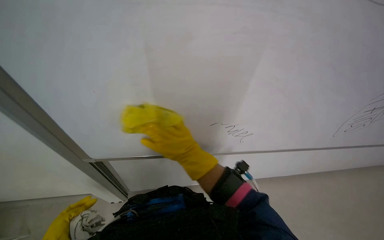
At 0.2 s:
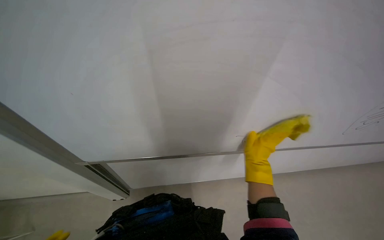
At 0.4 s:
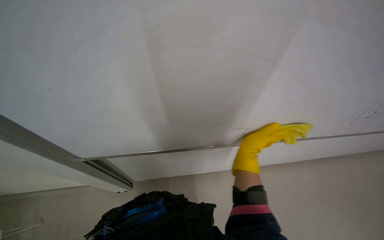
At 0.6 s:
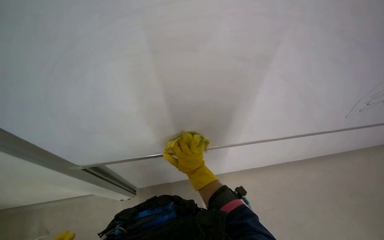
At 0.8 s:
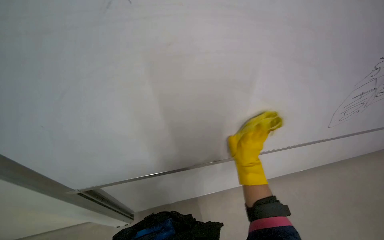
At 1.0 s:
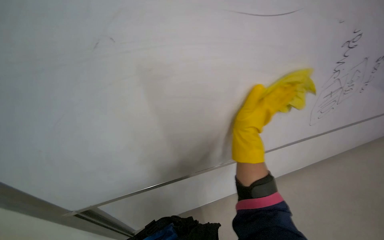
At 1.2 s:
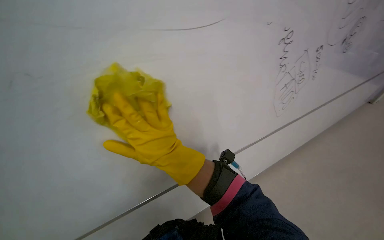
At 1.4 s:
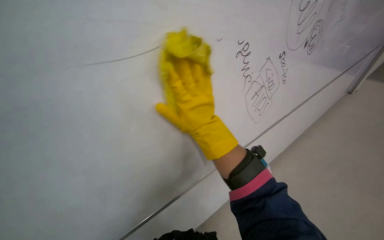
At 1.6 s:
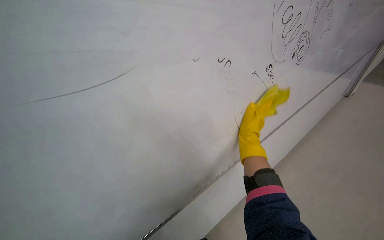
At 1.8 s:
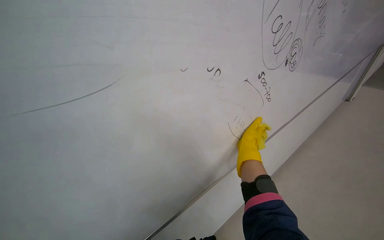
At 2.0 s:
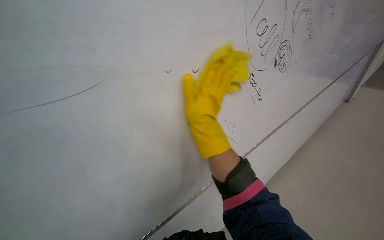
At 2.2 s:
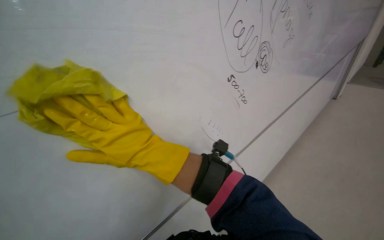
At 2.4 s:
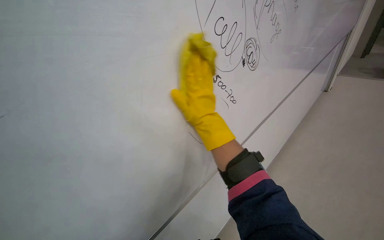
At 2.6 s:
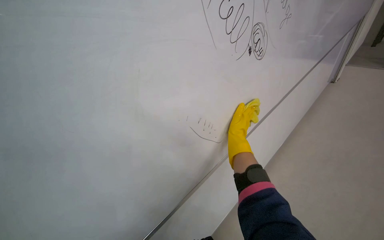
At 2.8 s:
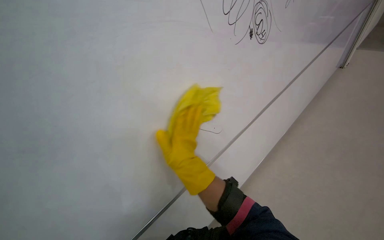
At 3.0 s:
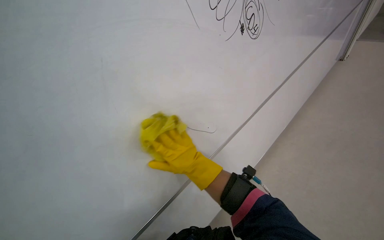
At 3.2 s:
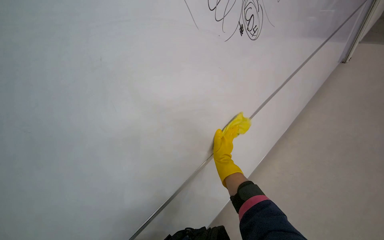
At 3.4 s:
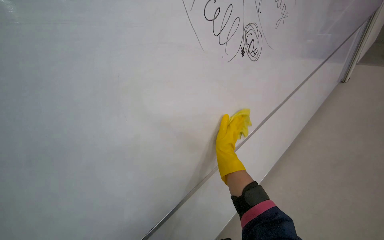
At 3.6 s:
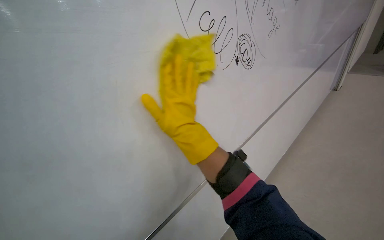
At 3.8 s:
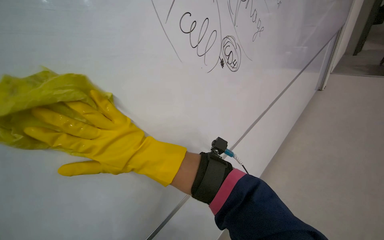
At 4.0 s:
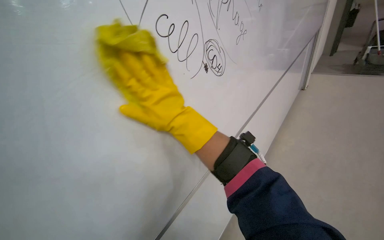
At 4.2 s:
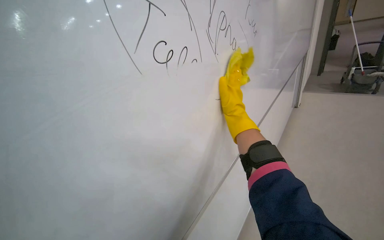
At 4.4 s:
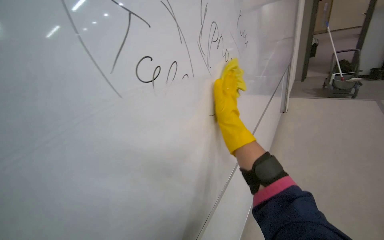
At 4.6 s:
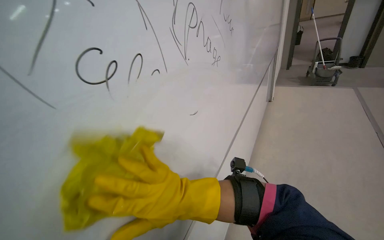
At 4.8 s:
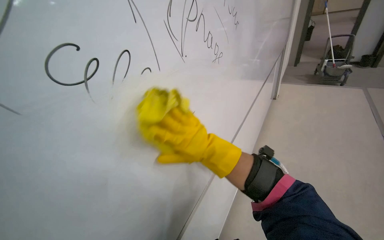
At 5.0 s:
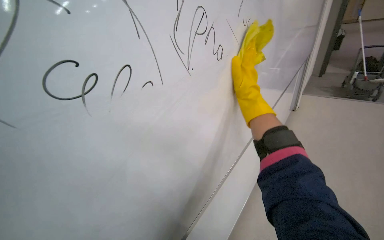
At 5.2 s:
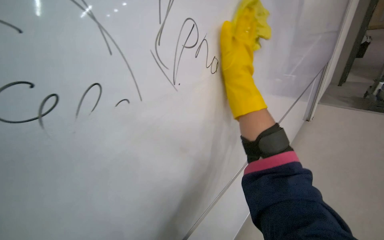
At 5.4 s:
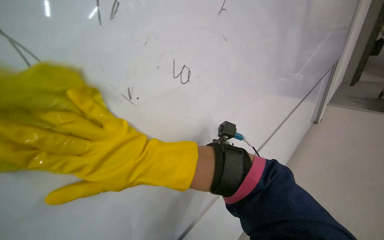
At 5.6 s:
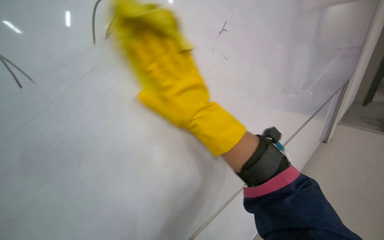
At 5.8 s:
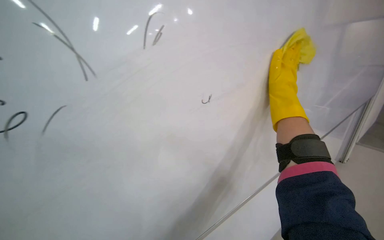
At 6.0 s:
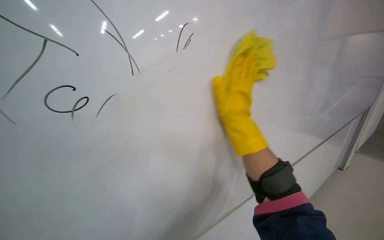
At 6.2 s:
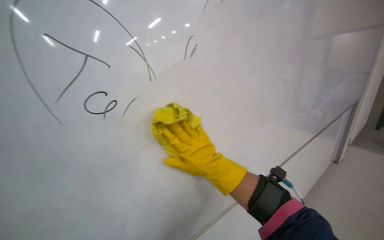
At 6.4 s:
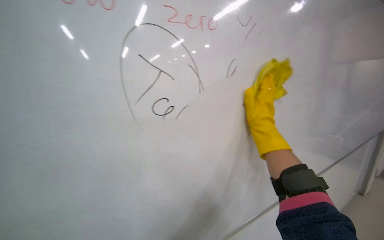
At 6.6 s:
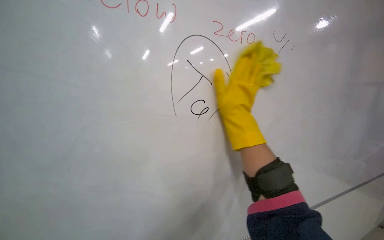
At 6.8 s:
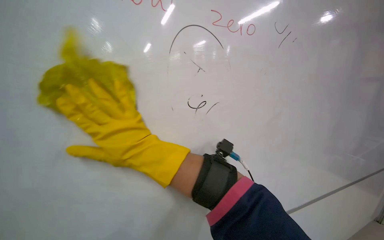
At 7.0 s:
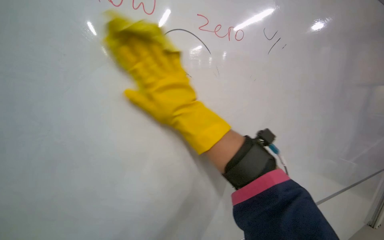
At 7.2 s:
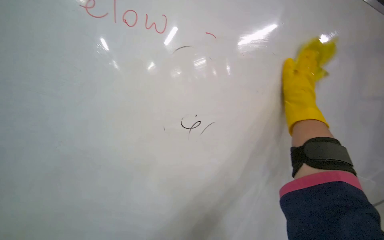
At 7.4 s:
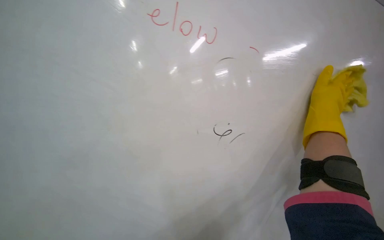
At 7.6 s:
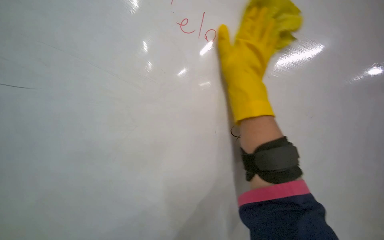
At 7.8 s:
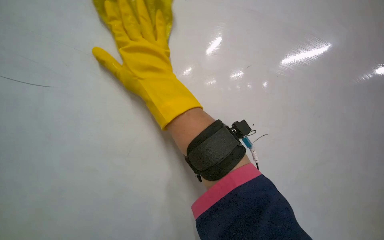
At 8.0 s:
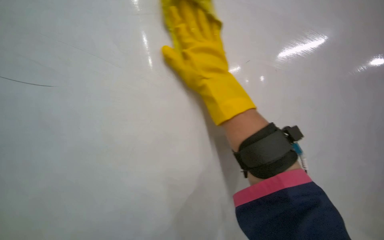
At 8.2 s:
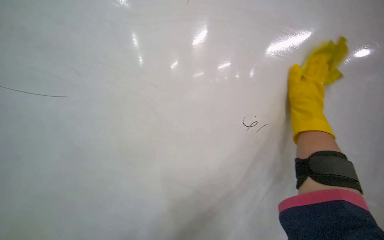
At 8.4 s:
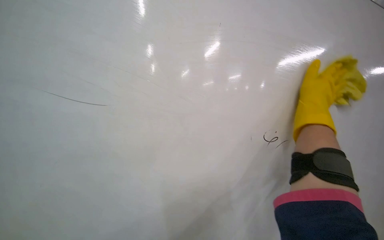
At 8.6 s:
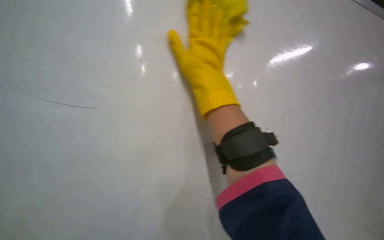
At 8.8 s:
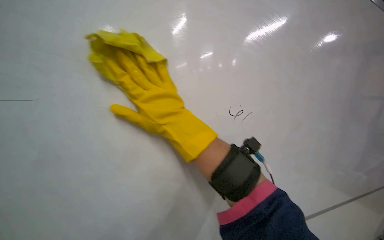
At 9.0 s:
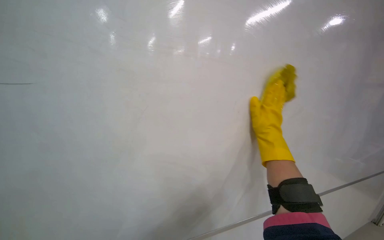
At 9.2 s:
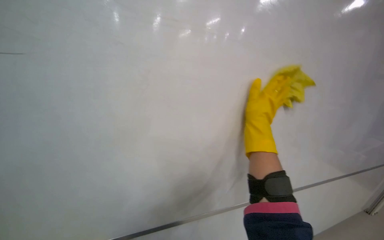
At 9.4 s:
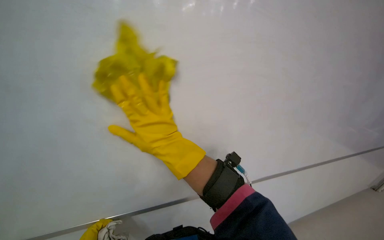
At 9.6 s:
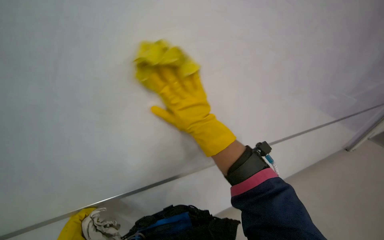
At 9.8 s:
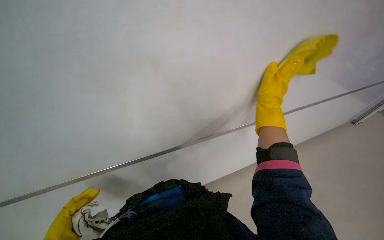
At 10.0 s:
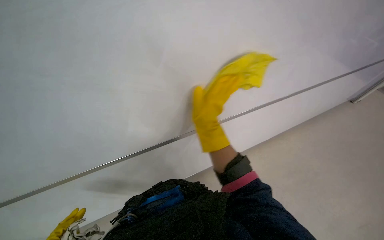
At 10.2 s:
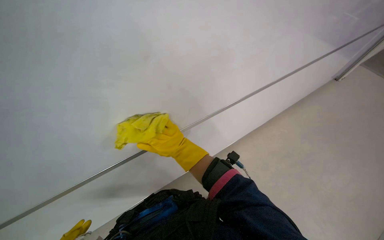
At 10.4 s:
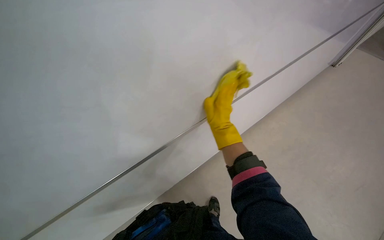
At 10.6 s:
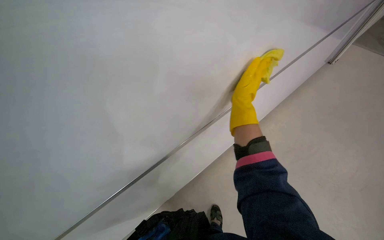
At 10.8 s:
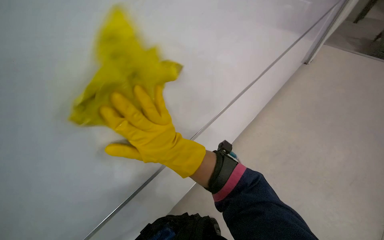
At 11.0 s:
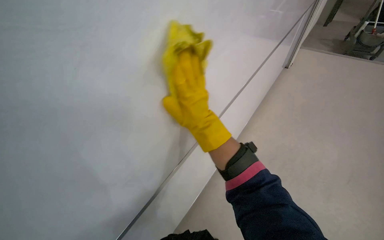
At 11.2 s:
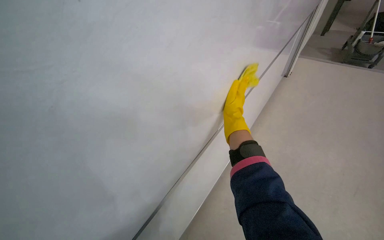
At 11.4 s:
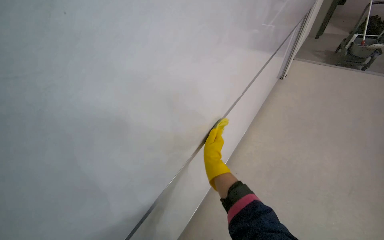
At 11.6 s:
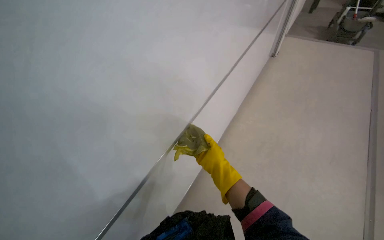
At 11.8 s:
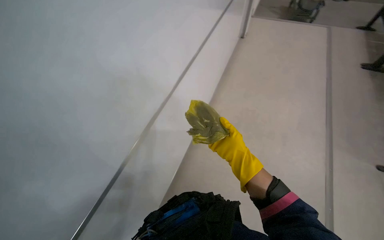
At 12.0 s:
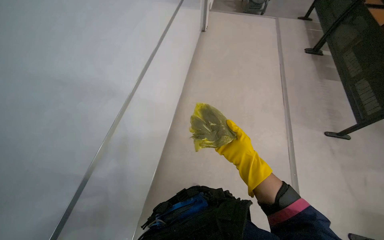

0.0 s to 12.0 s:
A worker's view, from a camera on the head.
Job: wiping surfaces.
The whole recording: Wiping whiteboard. The worker wipes the large white whiteboard surface with a cloth.
0.0 to 1.6 s: The right hand moves left and right over roughly 30 cm, changing direction 2 times.
1.6 to 3.0 s: The right hand swings left and right, roughly 30 cm each way, with 2 reversals.
3.0 to 4.4 s: The view tilts approximately 20 degrees upward. The right hand swings left and right, some 30 cm each way, with 2 reversals.
4.4 to 6.0 s: The wearer looks approximately 25 degrees further to the left. The right hand moves left and right over roughly 40 cm, changing direction 4 times.
6.0 to 7.6 s: The view pans to the left by approximately 20 degrees. The wearer looks about 15 degrees further upward. The right hand goes left and right, about 50 cm each way, reversing 2 times.
7.6 to 9.0 s: The right hand moves left and right over about 40 cm, changing direction 2 times.
9.0 to 10.4 s: The camera pitches upward, by approximately 25 degrees.
10.4 to 12.0 s: The right hand travels down the picture by roughly 10 cm.

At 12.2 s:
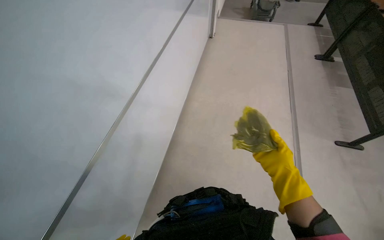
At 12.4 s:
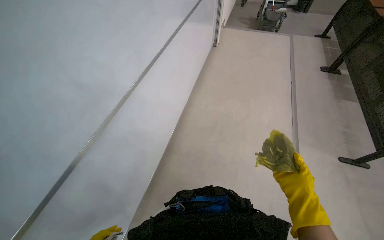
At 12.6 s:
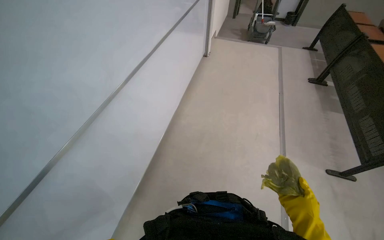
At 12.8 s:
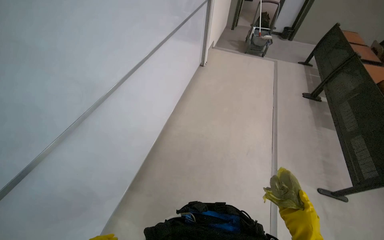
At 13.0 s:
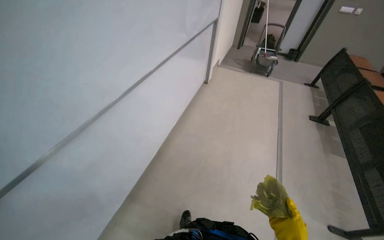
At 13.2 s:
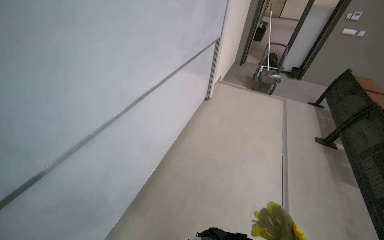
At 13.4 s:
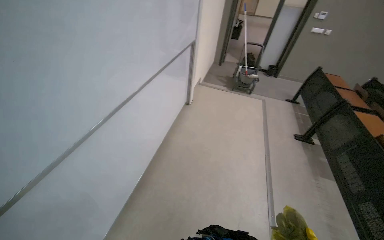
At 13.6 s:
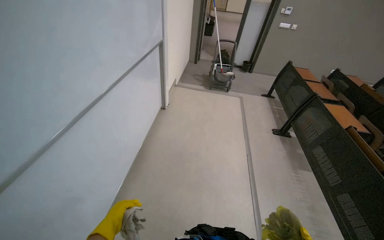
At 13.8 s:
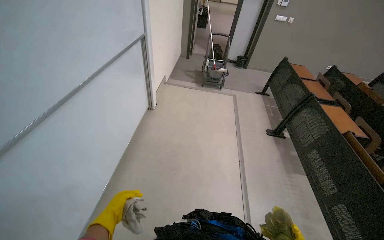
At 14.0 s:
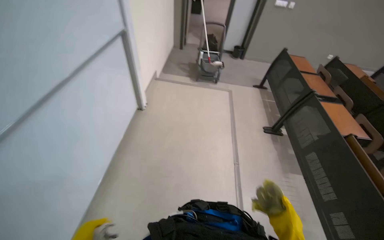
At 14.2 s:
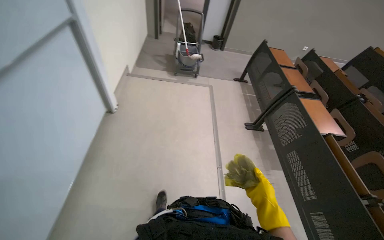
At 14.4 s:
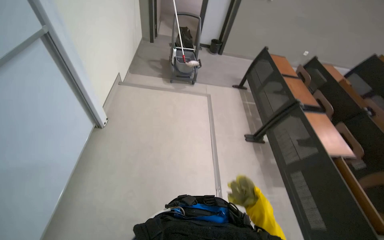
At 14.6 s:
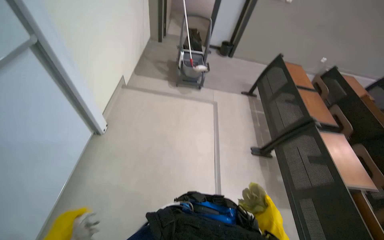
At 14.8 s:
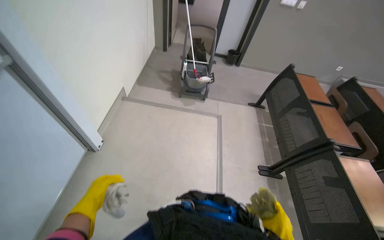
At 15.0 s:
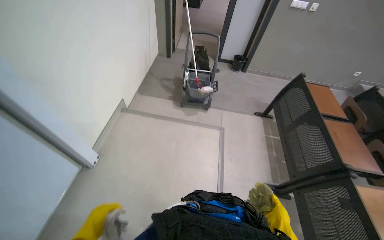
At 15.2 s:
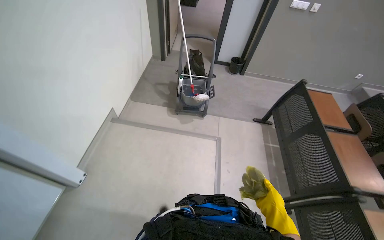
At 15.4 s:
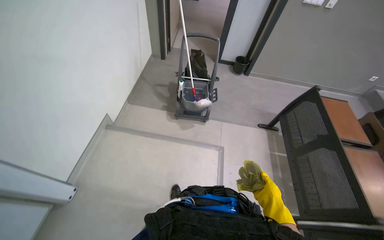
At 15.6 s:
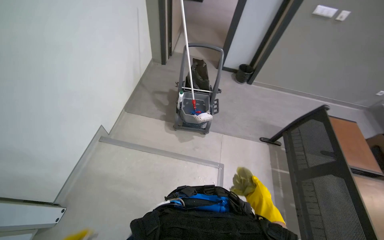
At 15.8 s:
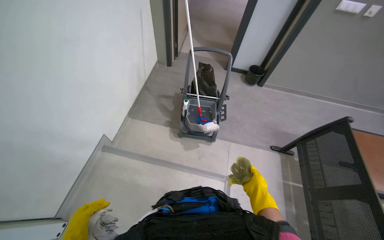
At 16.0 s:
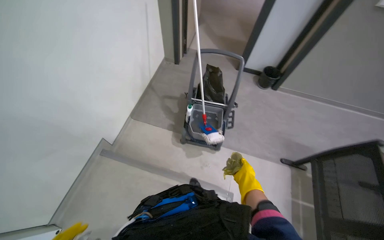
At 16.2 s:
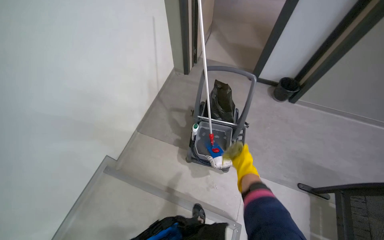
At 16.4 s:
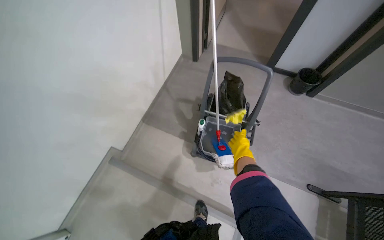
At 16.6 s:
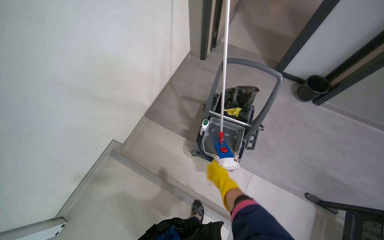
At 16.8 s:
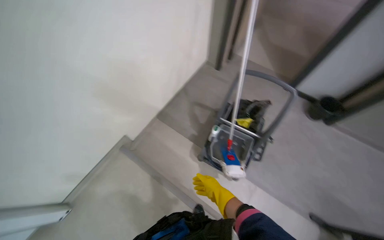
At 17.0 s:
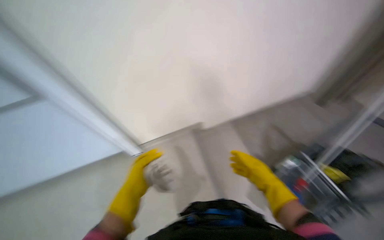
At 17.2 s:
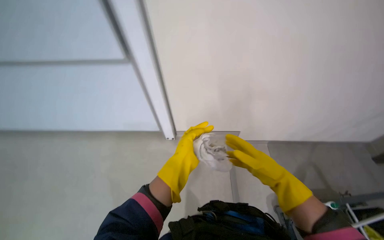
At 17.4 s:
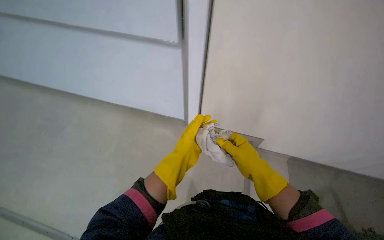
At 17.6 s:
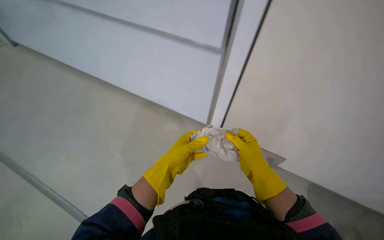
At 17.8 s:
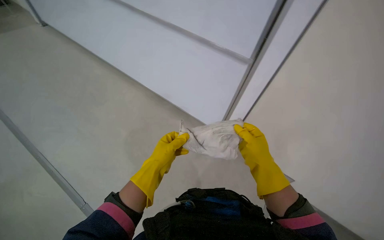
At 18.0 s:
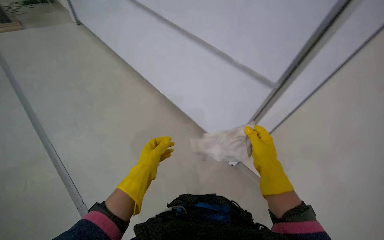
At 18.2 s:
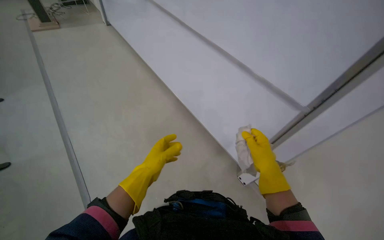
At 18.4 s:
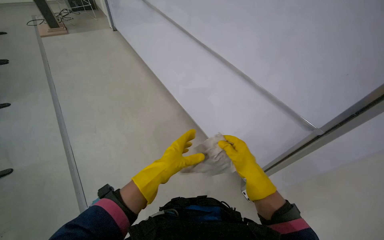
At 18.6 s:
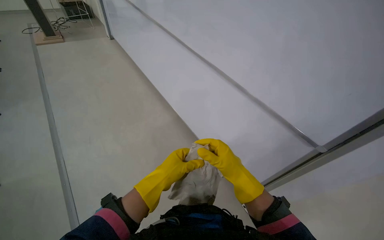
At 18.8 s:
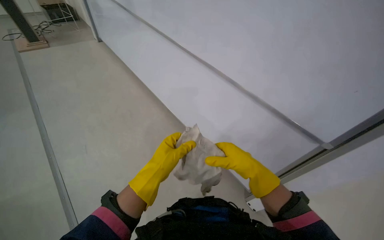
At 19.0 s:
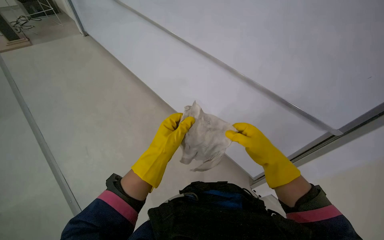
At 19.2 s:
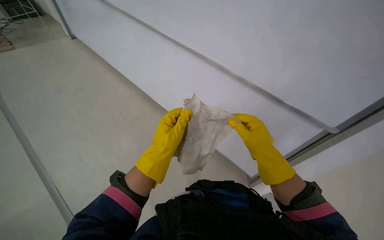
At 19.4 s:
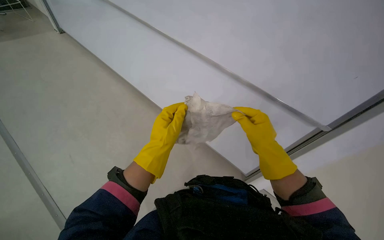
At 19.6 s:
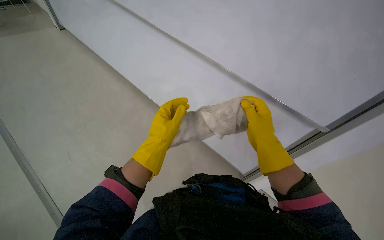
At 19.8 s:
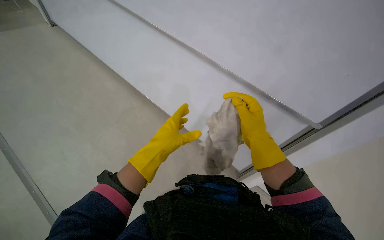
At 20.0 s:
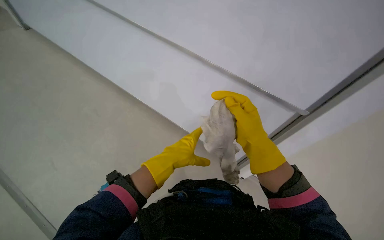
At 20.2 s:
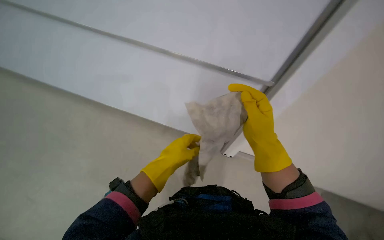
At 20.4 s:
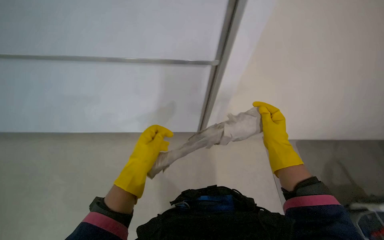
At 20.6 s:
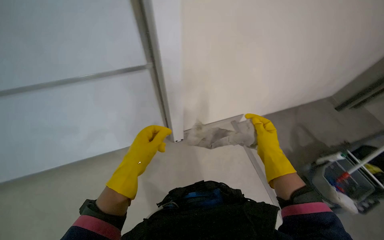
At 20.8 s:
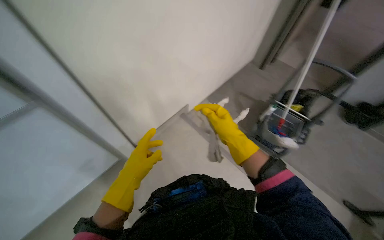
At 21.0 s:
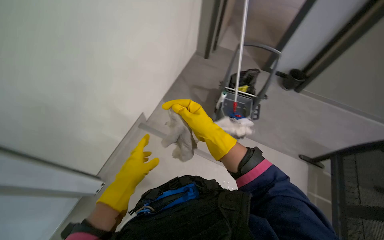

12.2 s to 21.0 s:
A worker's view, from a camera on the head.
Job: wiping surfaces.
The whole recording: Wiping whiteboard. The worker wipes the large white whiteboard surface with a cloth.
12.2 to 13.6 s: The camera is carried approximately 90 cm. The view tips upward by approximately 15 degrees.
13.6 to 15.2 s: The wearer moves about 1.5 m.
15.2 to 16.6 s: The wearer moves some 1 m. The head turns to the left by about 20 degrees. The camera pitches downward, by roughly 15 degrees.
16.6 to 18.0 s: The wearer's head swings roughly 50 degrees to the left.
19.6 to 21.0 s: The head rotates about 55 degrees to the right.
